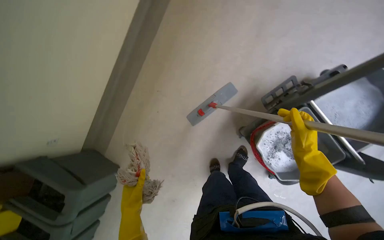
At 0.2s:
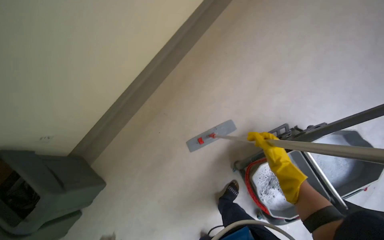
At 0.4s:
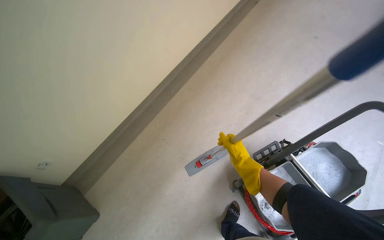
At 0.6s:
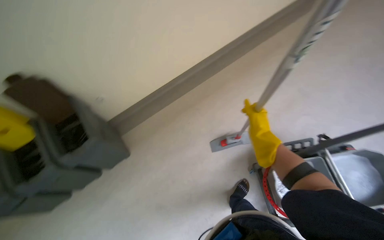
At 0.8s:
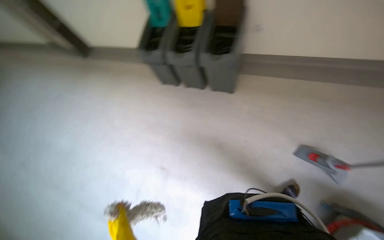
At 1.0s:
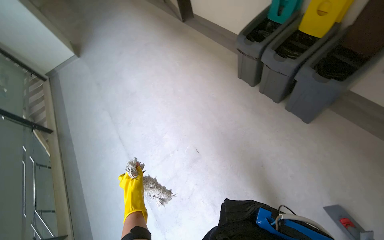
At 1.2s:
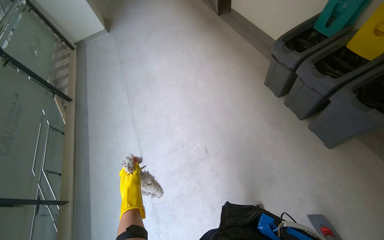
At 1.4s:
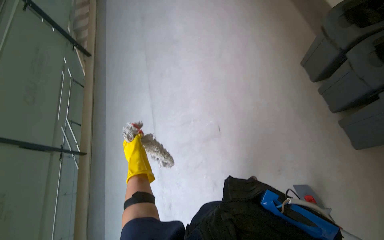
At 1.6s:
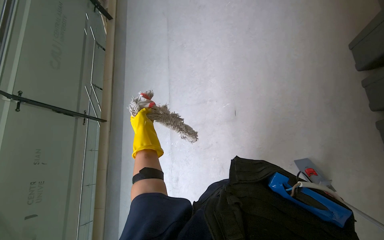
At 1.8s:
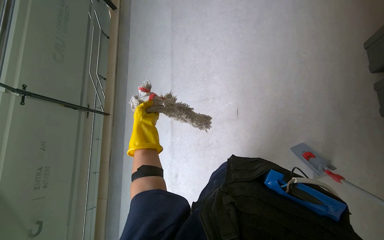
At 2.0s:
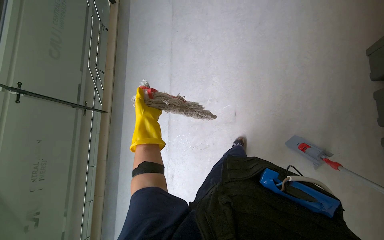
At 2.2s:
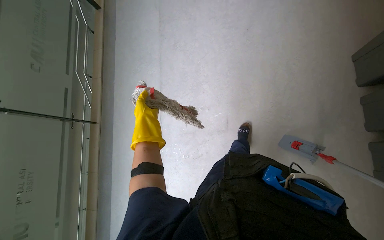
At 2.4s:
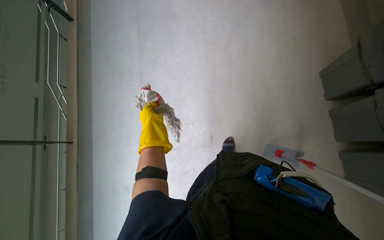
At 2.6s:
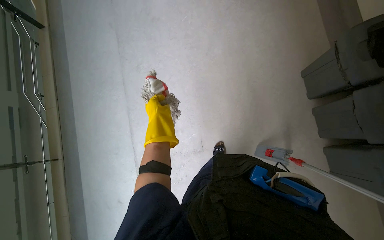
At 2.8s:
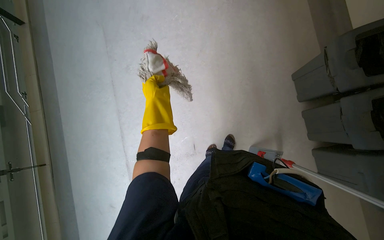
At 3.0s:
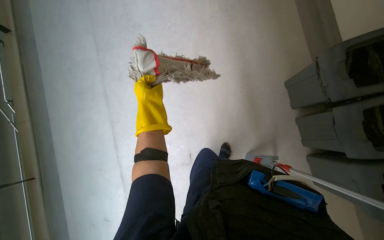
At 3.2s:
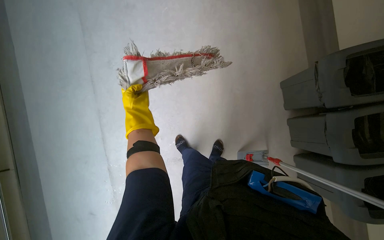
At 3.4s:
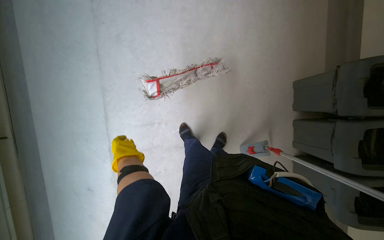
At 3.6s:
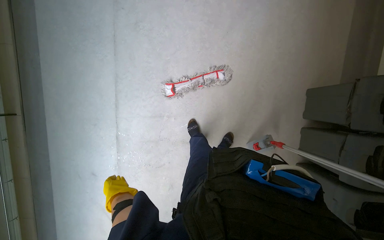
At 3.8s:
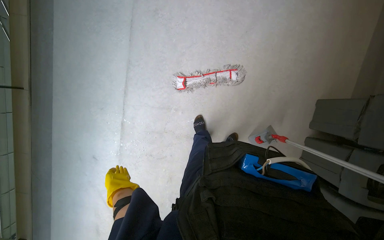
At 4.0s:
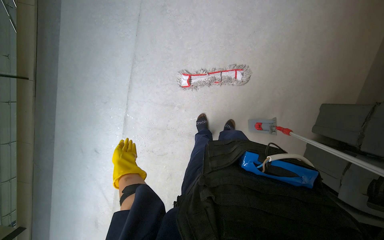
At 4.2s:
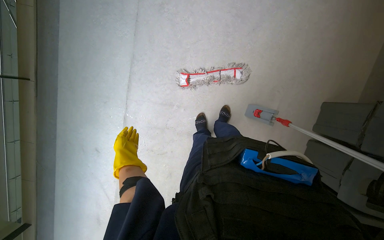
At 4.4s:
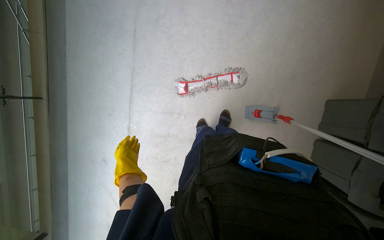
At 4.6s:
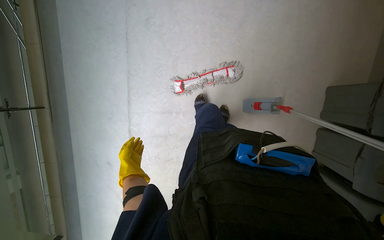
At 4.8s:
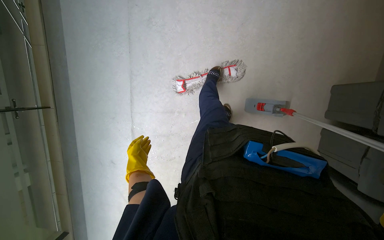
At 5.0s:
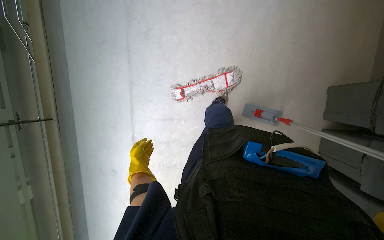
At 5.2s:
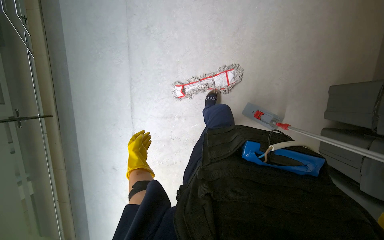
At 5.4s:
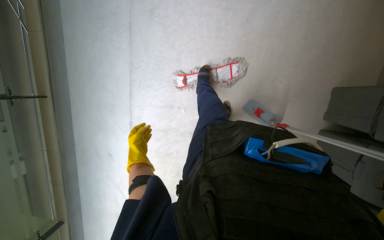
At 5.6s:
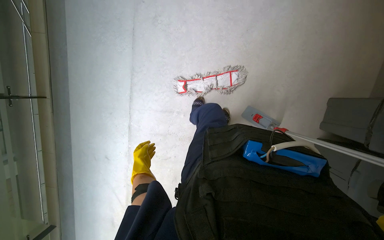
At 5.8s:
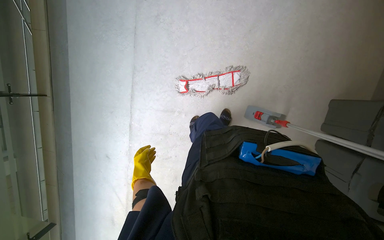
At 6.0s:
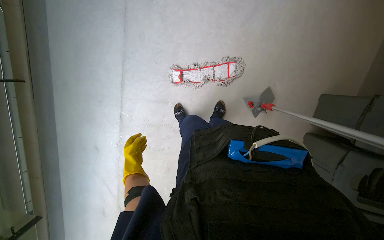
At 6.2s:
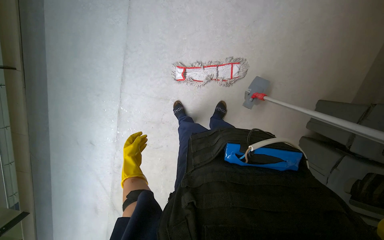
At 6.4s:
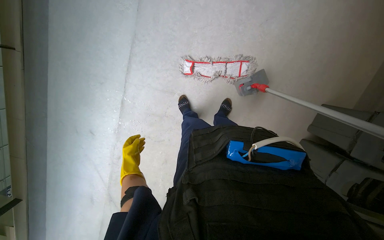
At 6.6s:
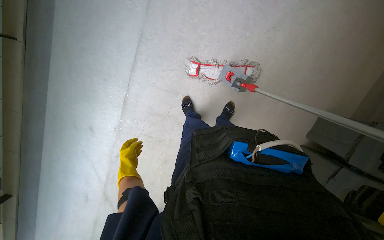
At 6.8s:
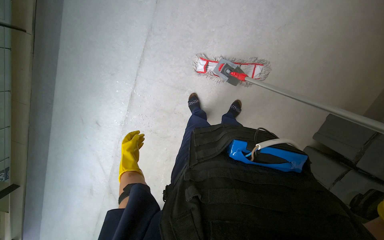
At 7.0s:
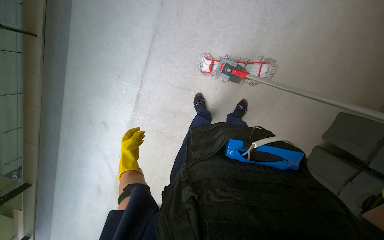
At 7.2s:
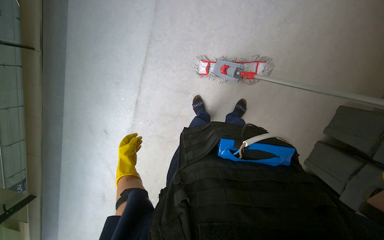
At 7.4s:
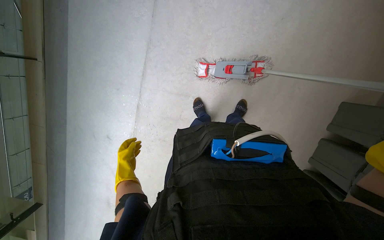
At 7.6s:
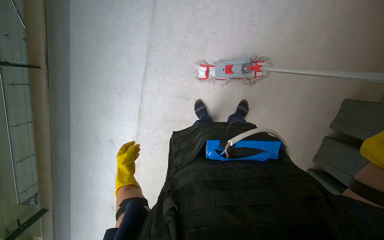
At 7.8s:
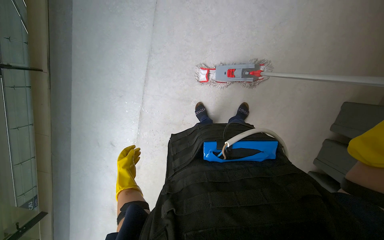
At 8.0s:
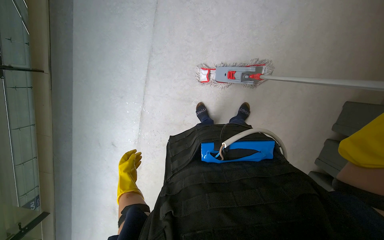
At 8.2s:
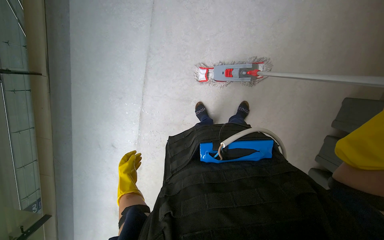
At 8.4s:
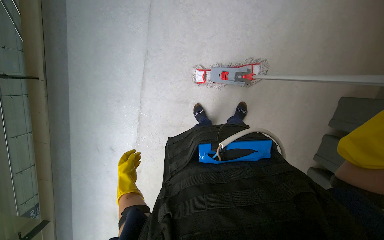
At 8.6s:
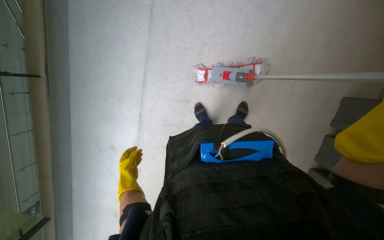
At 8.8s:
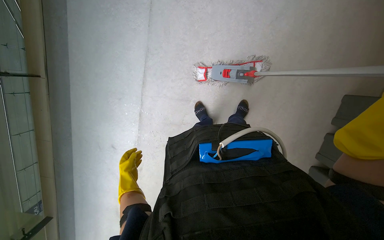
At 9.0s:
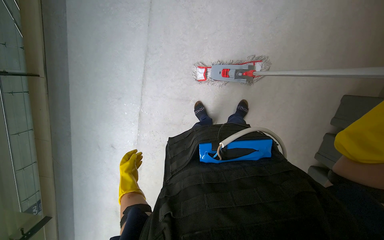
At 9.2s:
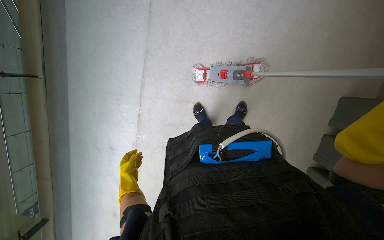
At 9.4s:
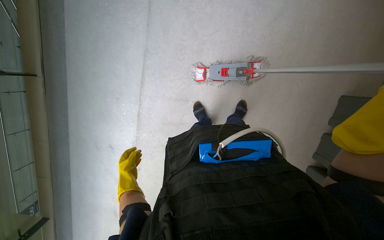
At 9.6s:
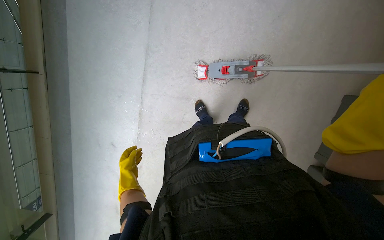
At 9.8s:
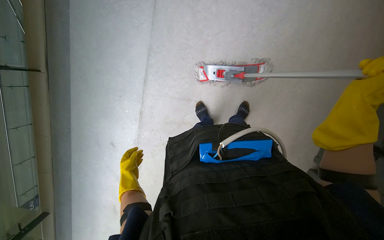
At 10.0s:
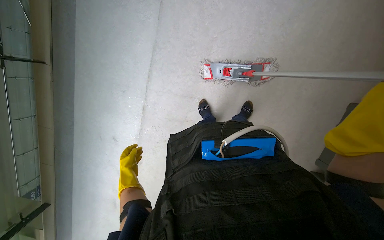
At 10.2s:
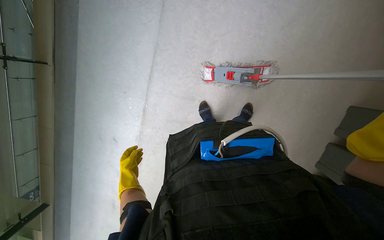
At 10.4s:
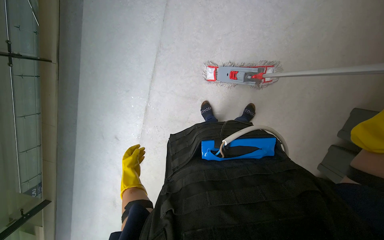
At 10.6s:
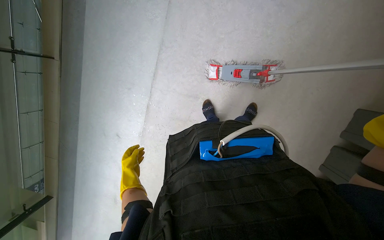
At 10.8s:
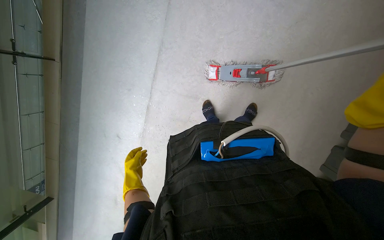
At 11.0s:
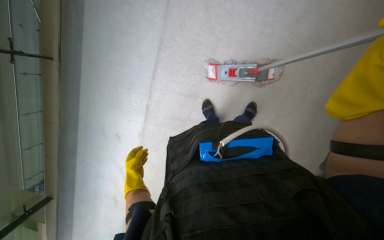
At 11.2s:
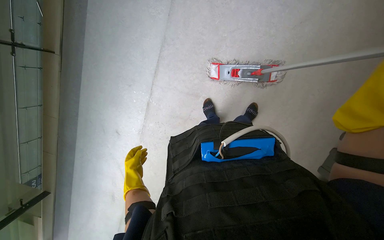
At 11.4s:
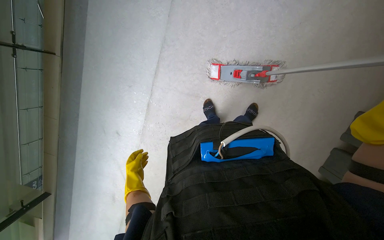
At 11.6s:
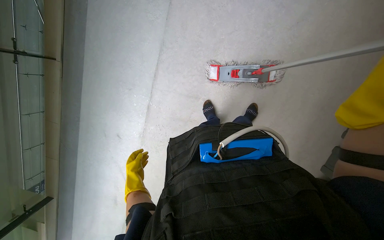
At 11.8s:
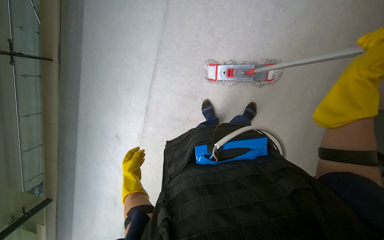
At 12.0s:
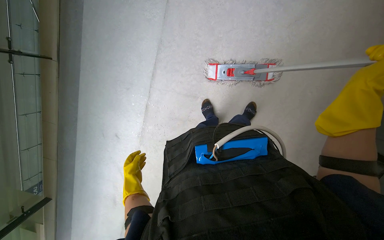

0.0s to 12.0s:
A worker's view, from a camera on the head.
Job: mopping floor.
The whole recording: Mopping hallway floor. The worker mops the hallway floor with a flat mop, occasionally cleaning the mop in the bucket.
0.0s to 1.6s: The camera is carried roughly 90 cm. The wearer looks some 135 degrees further to the left. The view tips downward by approximately 25 degrees.
3.0s to 4.4s: The left hand heads to the left and down the picture, covering some 35 cm.

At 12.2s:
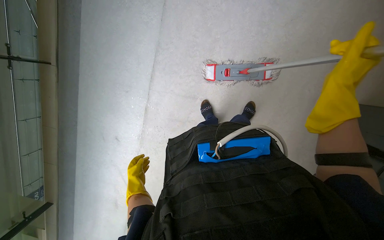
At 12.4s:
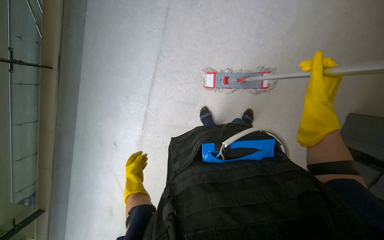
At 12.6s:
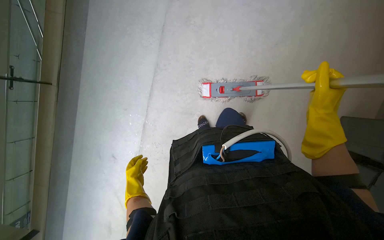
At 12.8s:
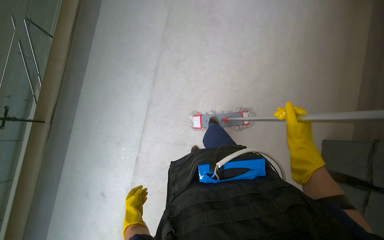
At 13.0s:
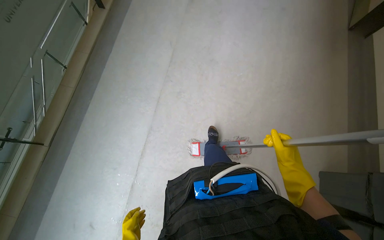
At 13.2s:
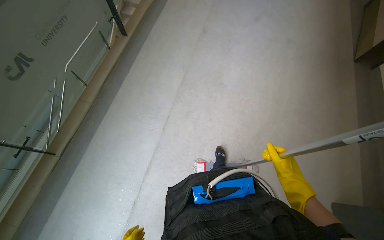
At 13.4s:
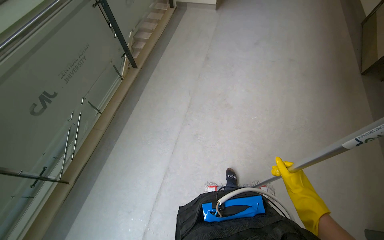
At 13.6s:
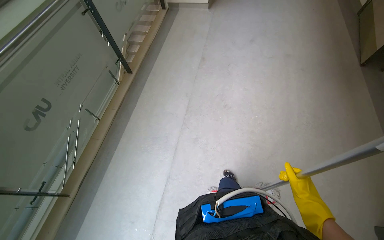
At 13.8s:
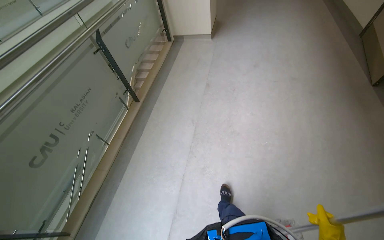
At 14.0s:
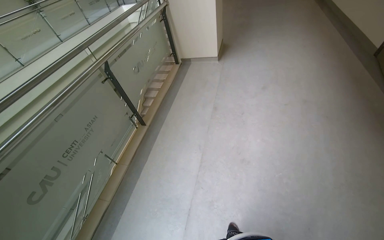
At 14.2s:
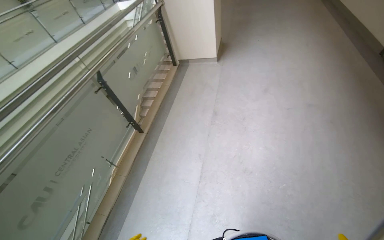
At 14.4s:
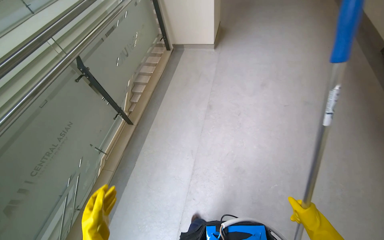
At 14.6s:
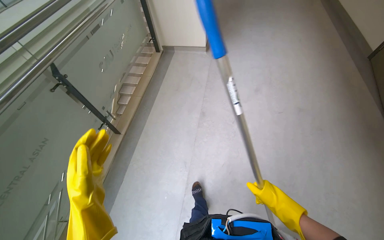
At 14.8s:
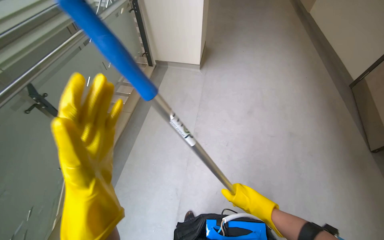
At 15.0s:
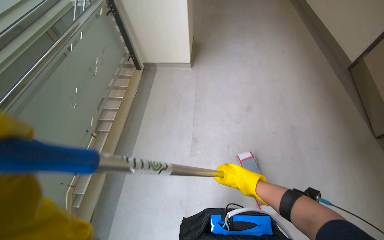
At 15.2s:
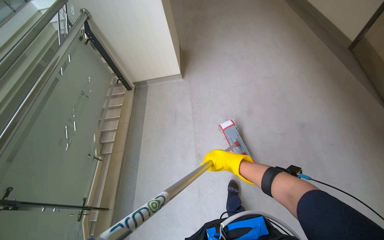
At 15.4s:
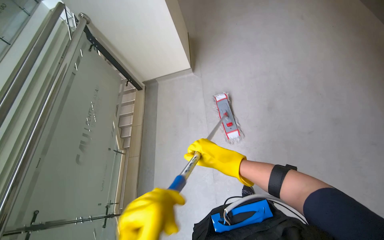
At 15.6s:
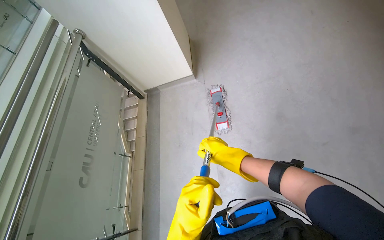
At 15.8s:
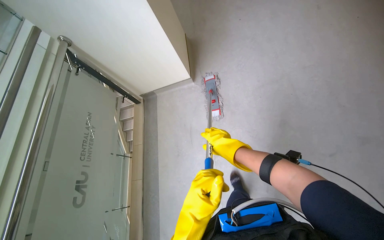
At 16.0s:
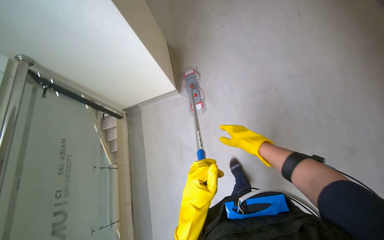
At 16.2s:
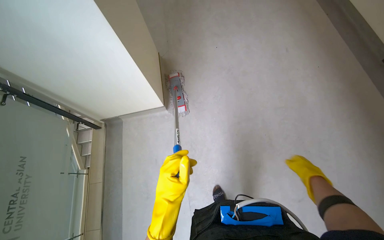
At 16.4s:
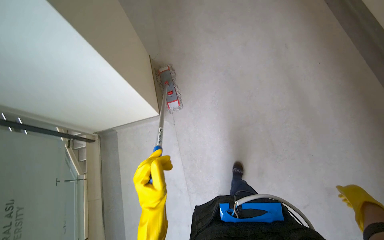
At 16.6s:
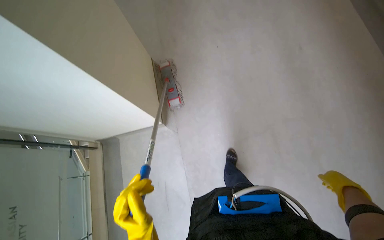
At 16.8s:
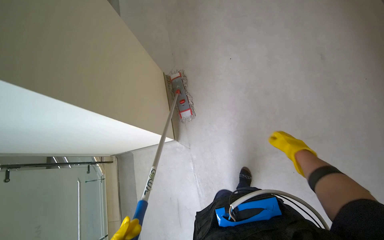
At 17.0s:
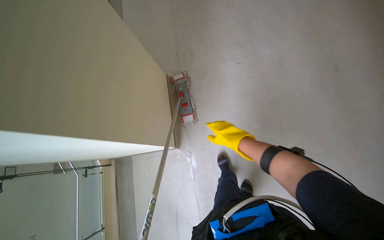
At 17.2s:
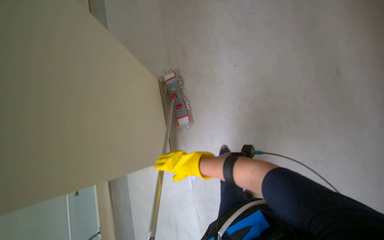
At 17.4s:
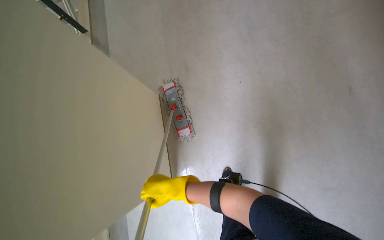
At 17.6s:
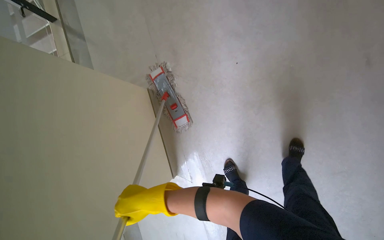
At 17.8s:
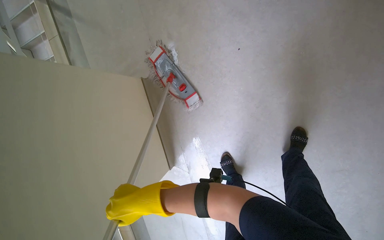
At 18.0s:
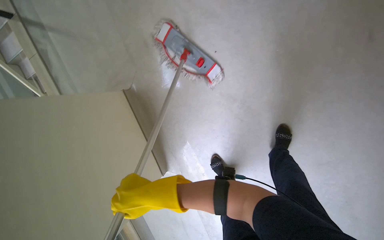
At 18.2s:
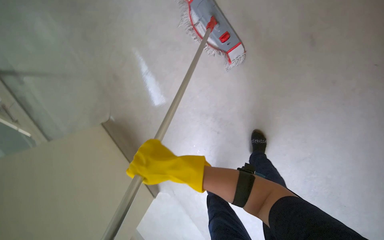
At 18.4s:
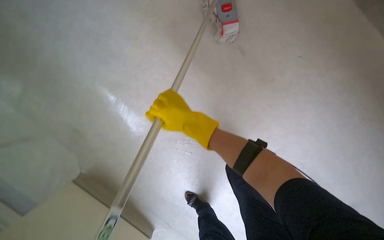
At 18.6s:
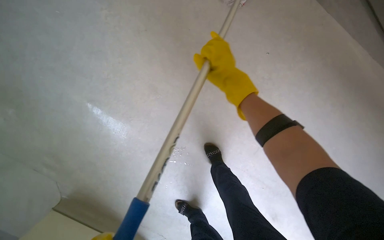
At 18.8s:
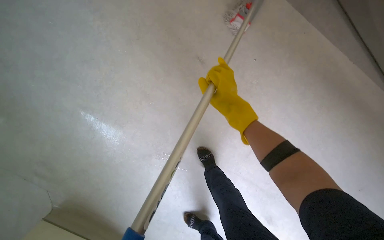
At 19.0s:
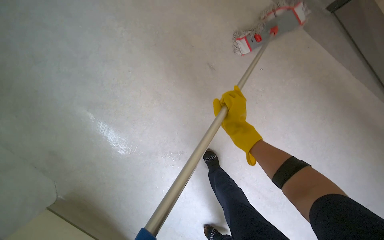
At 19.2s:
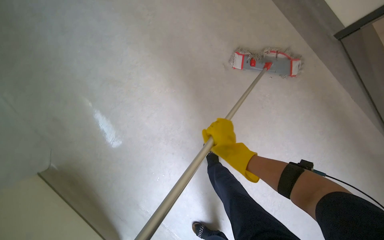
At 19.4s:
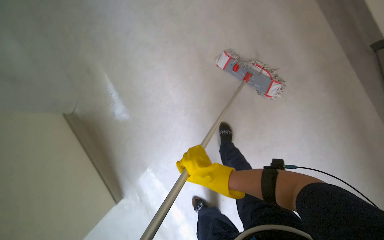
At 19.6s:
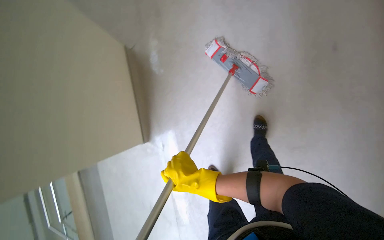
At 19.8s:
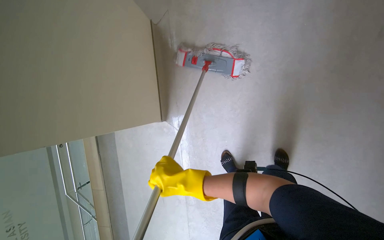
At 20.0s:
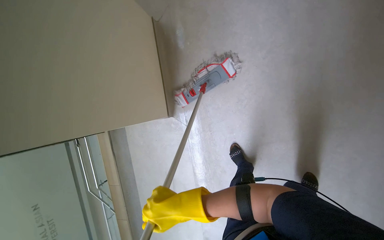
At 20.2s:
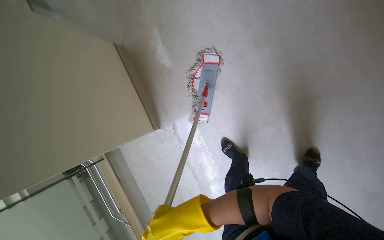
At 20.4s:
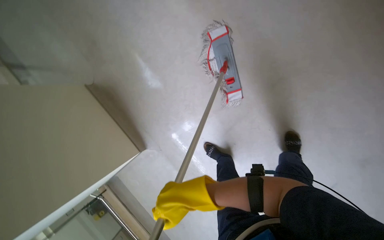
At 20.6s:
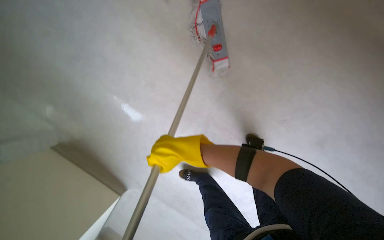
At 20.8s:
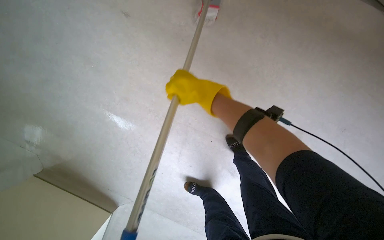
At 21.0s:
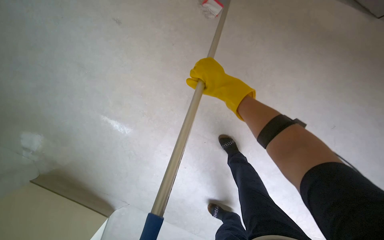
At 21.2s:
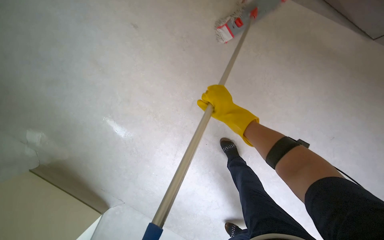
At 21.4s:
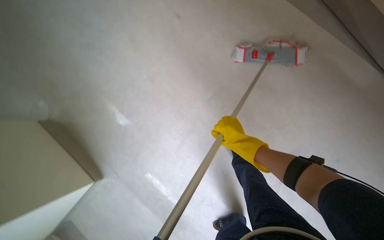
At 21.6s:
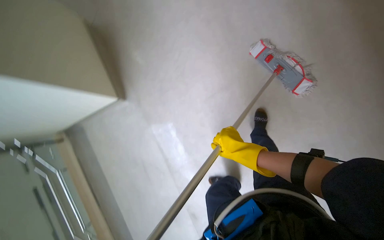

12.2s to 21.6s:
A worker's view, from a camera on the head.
Job: mopping floor.
The whole recording: Mopping hallway floor. The worker mops the hallway floor with a flat mop, occasionally cleaning the mop in the bucket.
12.2s to 13.8s: The camera pitches upward, by approximately 50 degrees.
13.8s to 15.4s: The camera travels some 1.5 m.
18.4s to 20.0s: The view pans to the right by approximately 20 degrees.
